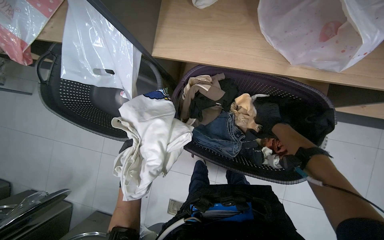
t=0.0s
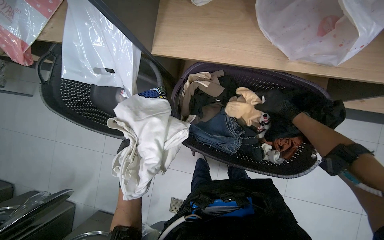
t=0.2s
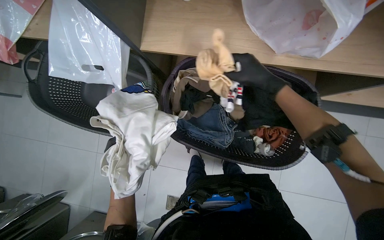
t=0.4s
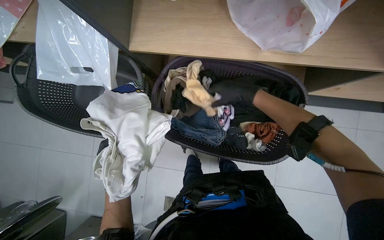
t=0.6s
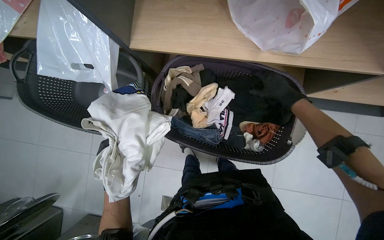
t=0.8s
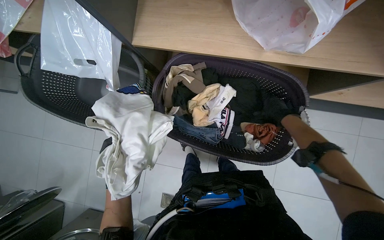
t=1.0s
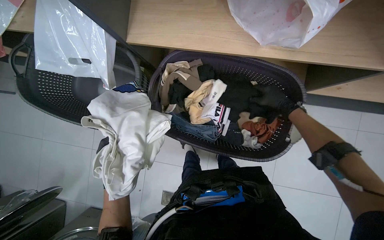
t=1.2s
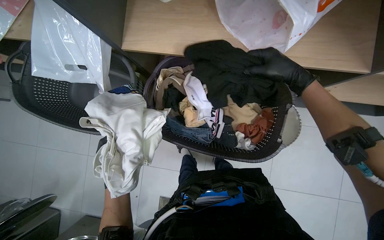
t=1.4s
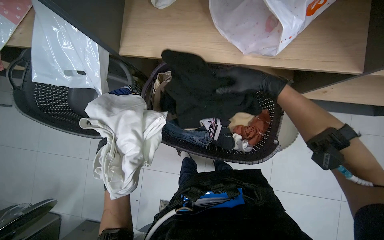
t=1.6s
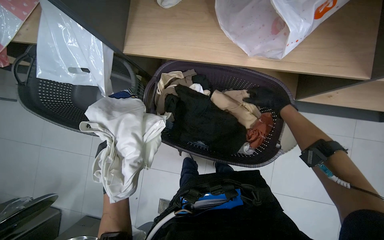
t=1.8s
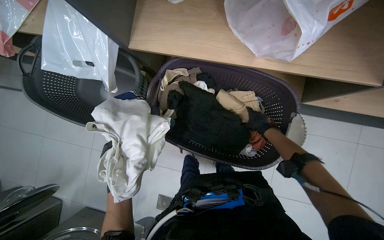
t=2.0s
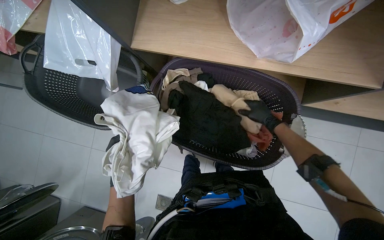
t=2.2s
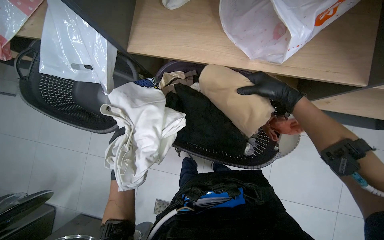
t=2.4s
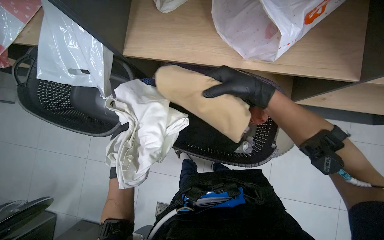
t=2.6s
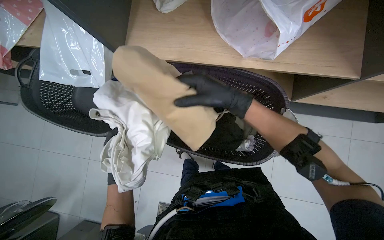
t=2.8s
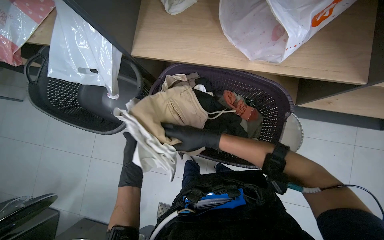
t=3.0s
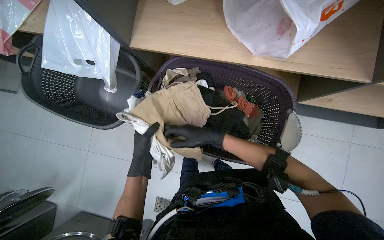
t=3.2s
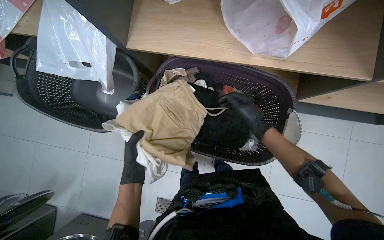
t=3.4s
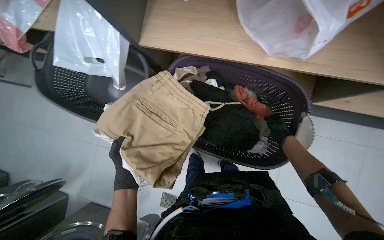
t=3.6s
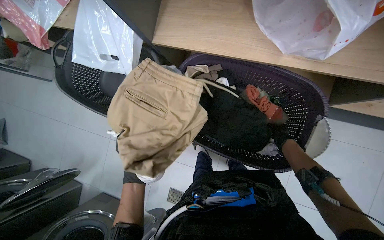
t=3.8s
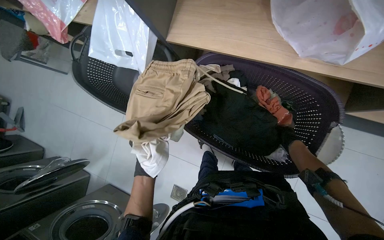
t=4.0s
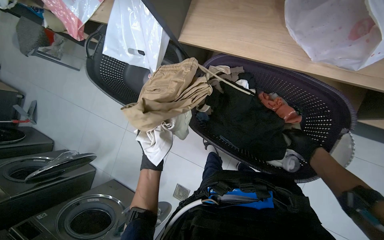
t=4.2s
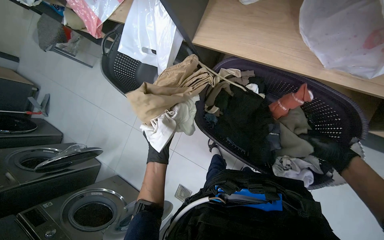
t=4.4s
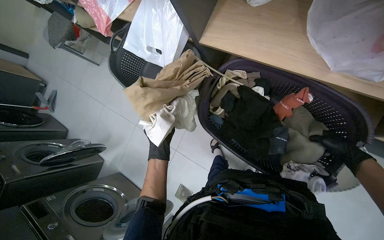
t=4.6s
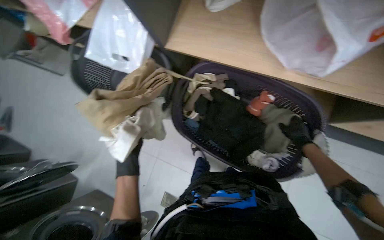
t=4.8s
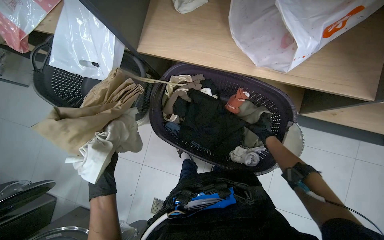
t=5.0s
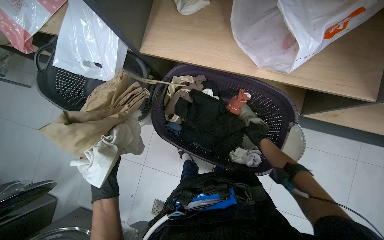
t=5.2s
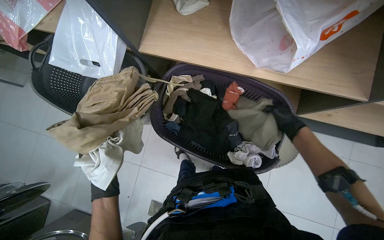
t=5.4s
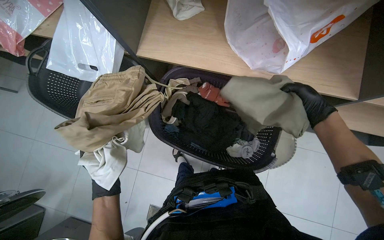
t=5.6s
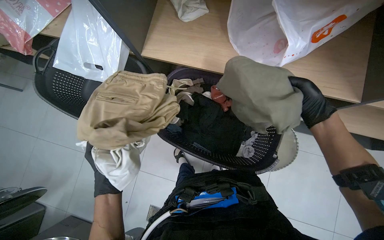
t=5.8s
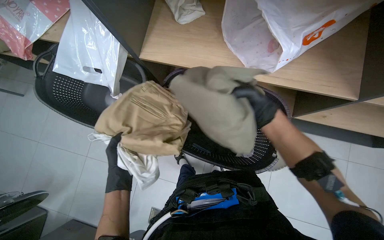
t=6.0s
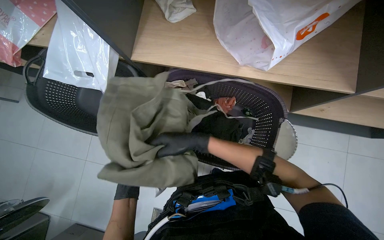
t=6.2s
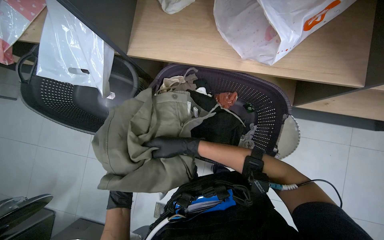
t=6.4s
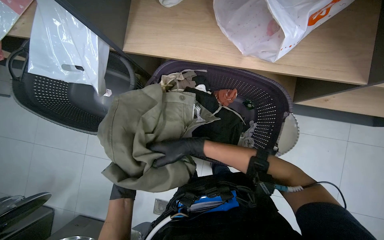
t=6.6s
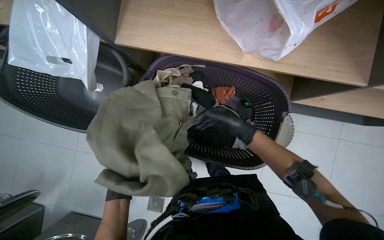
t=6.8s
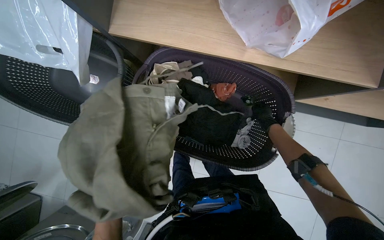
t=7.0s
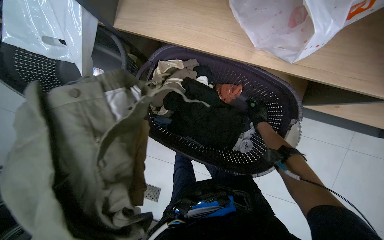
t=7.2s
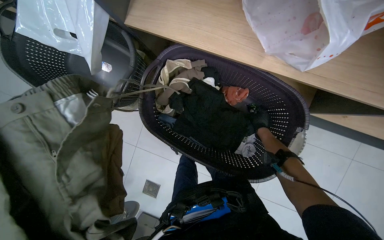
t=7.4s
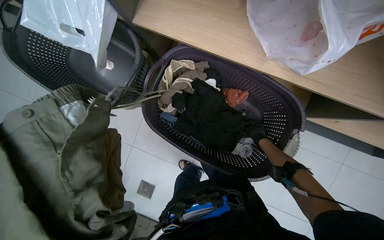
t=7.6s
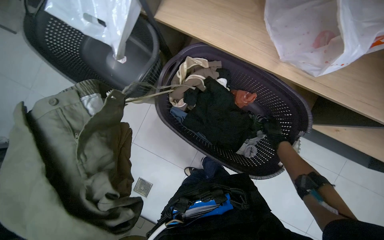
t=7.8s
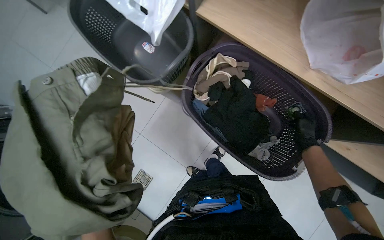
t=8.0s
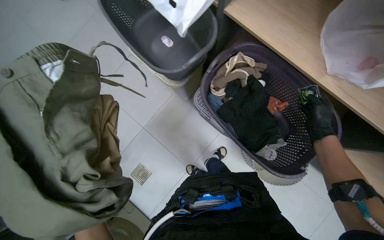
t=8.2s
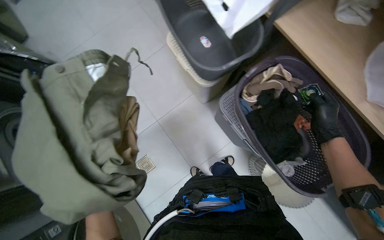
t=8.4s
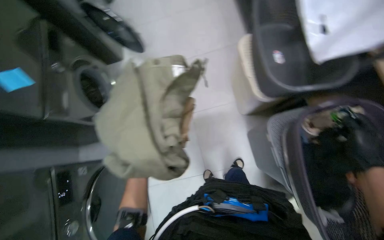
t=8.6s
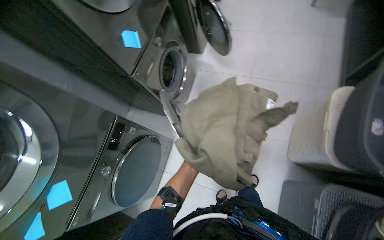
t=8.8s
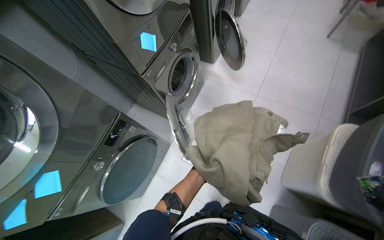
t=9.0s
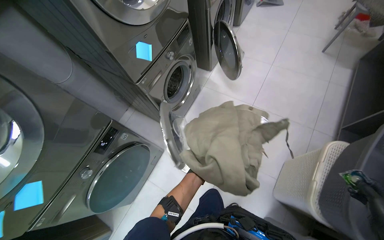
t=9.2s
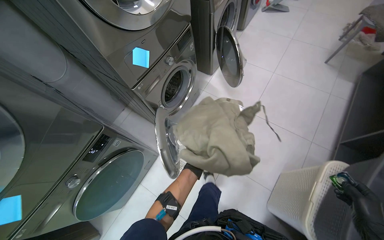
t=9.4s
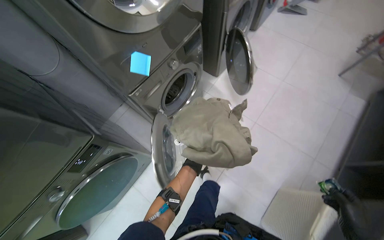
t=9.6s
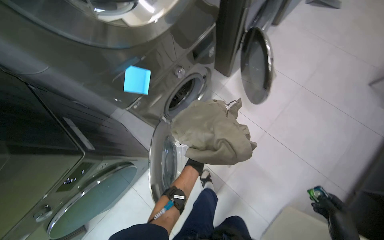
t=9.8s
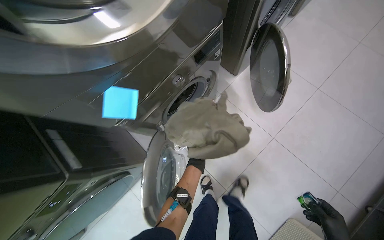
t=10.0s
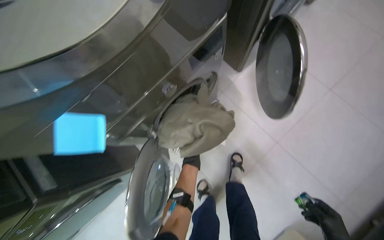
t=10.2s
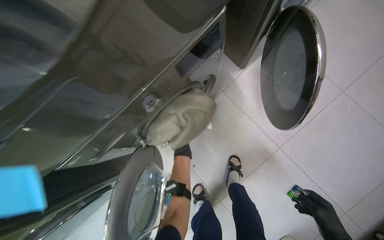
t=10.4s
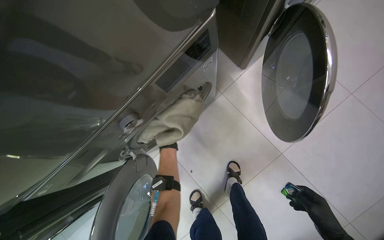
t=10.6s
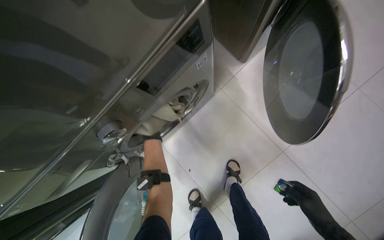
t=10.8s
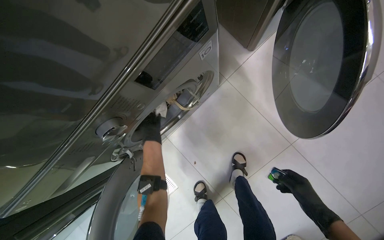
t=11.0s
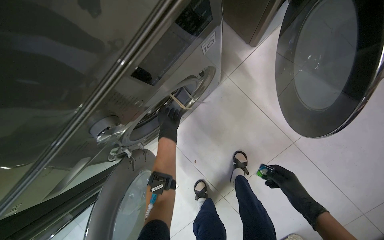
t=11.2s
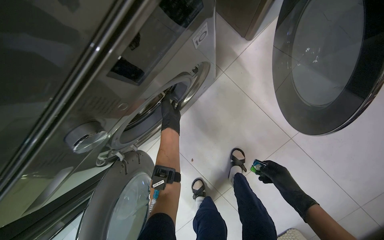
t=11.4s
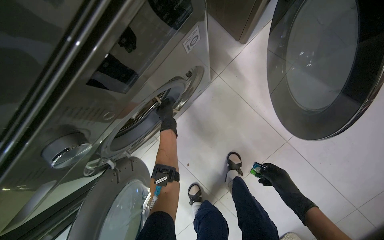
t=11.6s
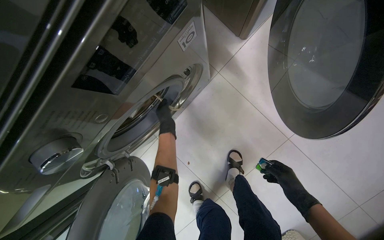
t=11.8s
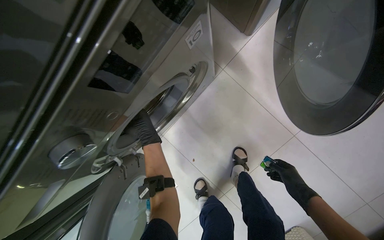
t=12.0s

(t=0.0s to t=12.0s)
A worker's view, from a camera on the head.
Job: managing laundry.
The whole recording: Sorting and loading laundry into machines. The worker sorts clothes from a basket, reads a list, and loads the laundry items into washing machines.
t=0.0s - t=1.6s: The right hand moves nearer and farther over about 20 cm, changing direction 2 times.
t=1.6s - t=3.0s: The right hand goes approximately 25 cm to the left, down the picture and farther from the camera.
t=3.0s - t=4.4s: The head turns to the left by some 20 degrees. The right hand moves to the right, farther from the camera and up the picture, roughly 25 cm.
t=4.4s - t=6.0s: The wearer looks some 15 degrees further to the right. The left hand goes nearer and farther, roughly 30 cm each way, reversing 3 times. The right hand moves nearer and farther over approximately 25 cm, changing direction 3 times.
t=6.0s - t=7.6s: The right hand moves farther from the camera, roughly 30 cm, and reaches approximately 25 cm to the left, then returns.
t=7.6s - t=9.0s: The wearer moves some 50 cm. The wearer looks some 75 degrees further to the left.
t=9.0s - t=10.4s: The camera travels approximately 80 cm. The view tilts roughly 20 degrees downward.
t=10.4s - t=12.0s: The left hand is displaced up the picture and to the left by roughly 15 cm.

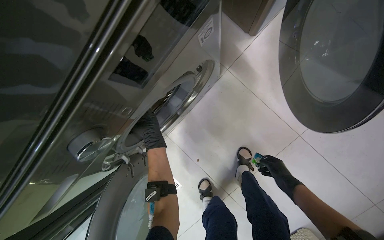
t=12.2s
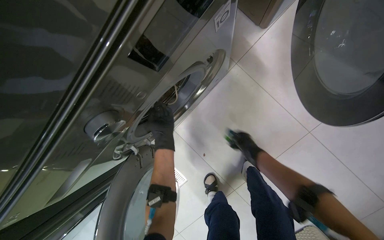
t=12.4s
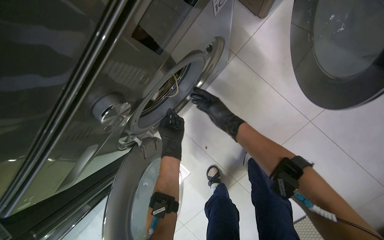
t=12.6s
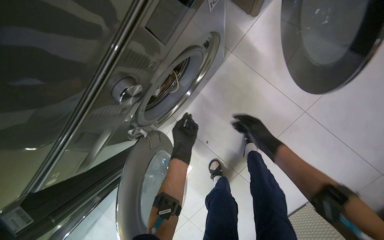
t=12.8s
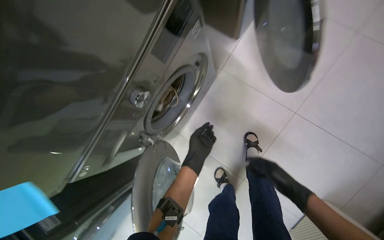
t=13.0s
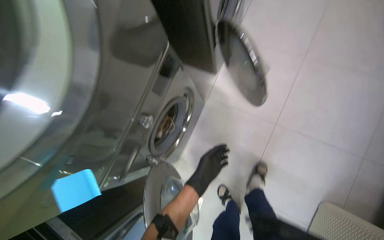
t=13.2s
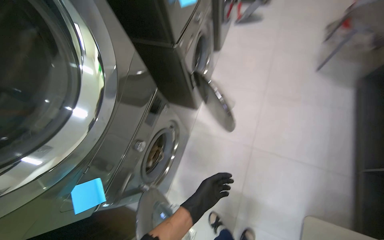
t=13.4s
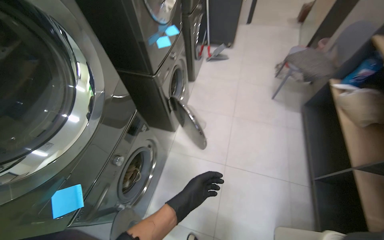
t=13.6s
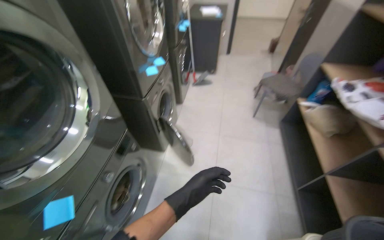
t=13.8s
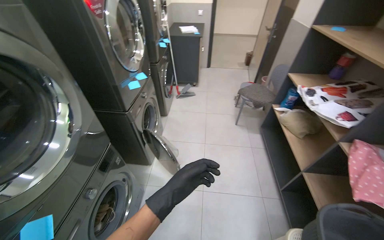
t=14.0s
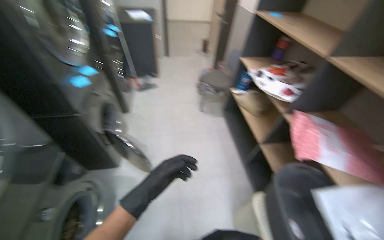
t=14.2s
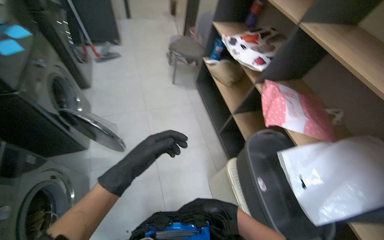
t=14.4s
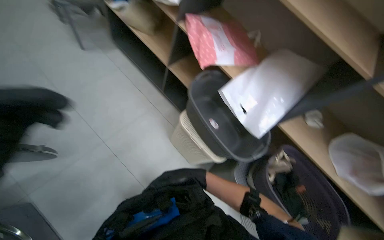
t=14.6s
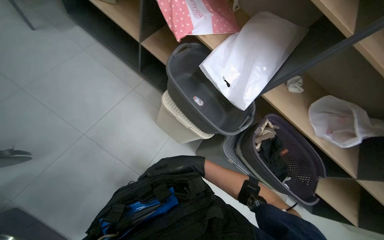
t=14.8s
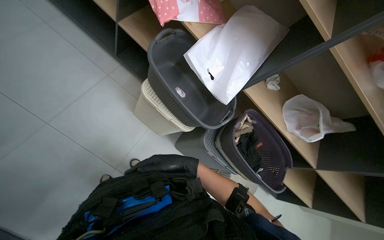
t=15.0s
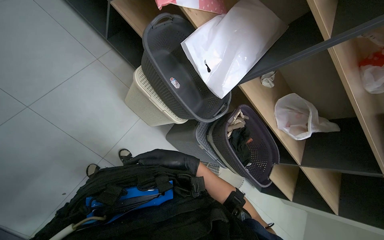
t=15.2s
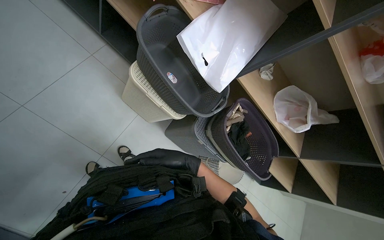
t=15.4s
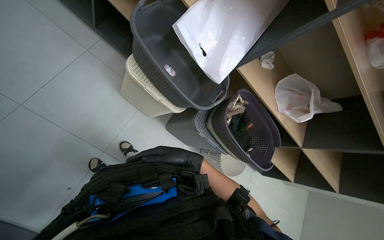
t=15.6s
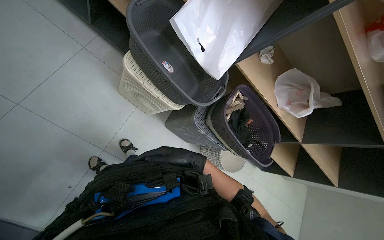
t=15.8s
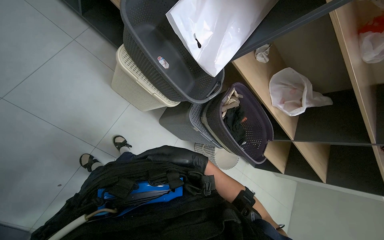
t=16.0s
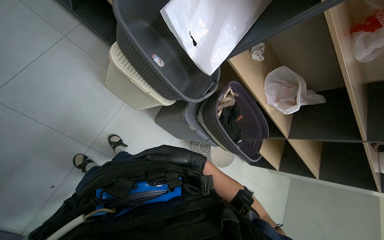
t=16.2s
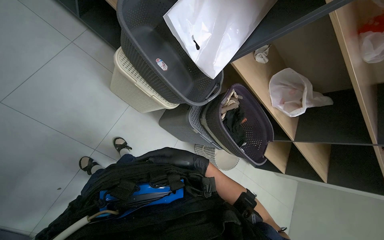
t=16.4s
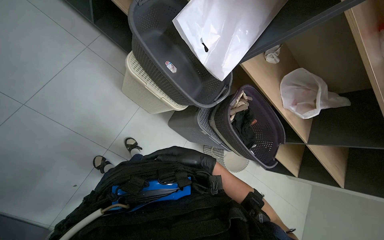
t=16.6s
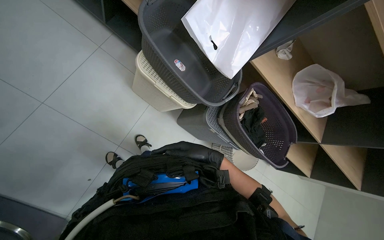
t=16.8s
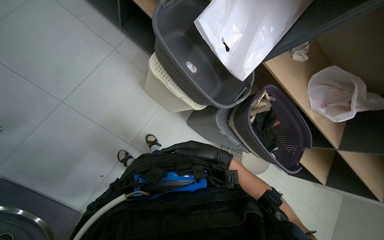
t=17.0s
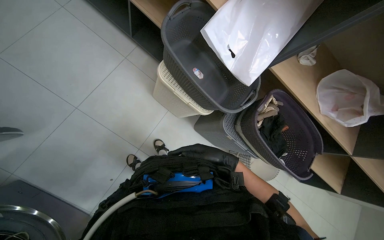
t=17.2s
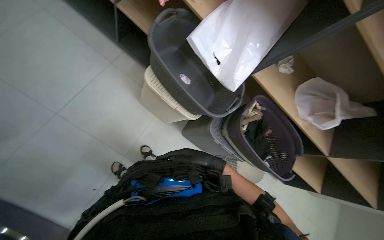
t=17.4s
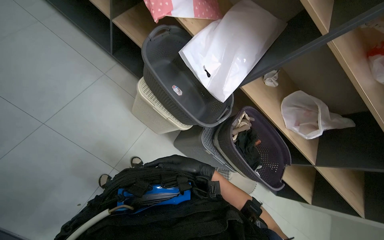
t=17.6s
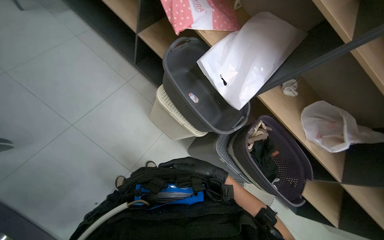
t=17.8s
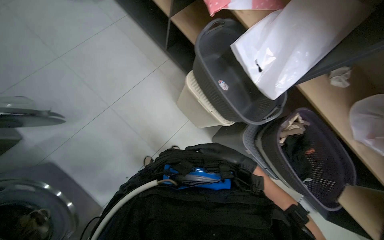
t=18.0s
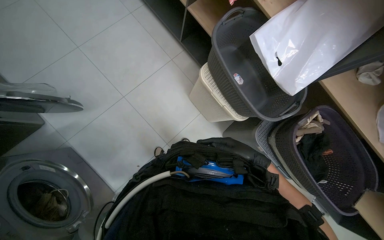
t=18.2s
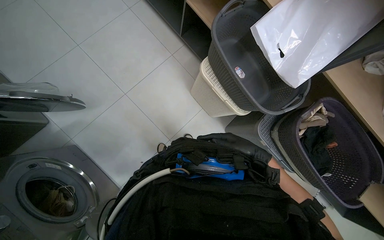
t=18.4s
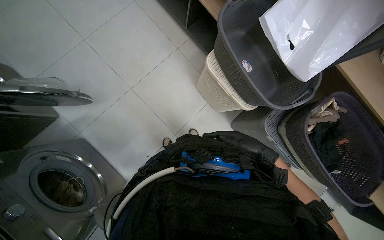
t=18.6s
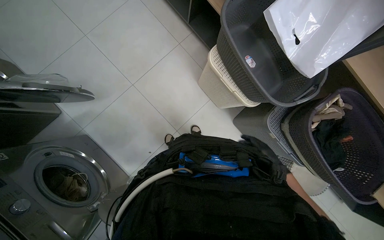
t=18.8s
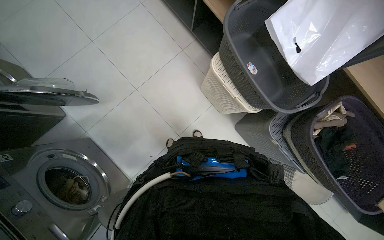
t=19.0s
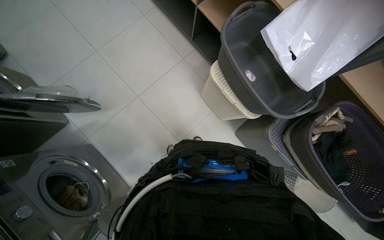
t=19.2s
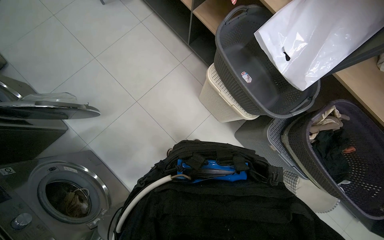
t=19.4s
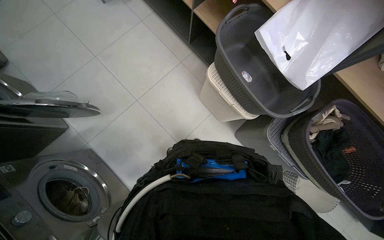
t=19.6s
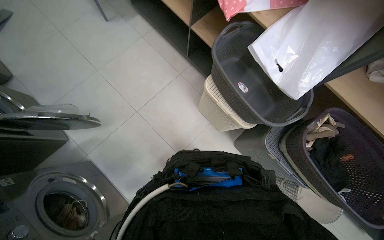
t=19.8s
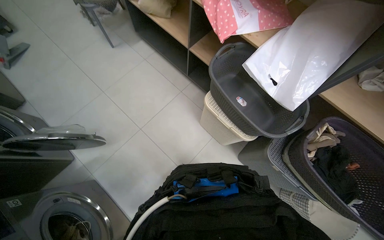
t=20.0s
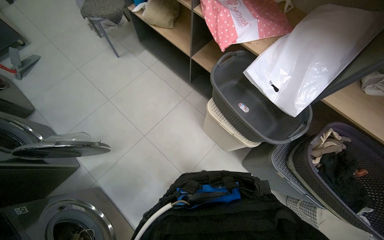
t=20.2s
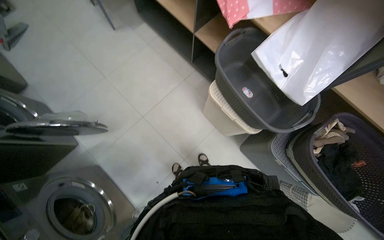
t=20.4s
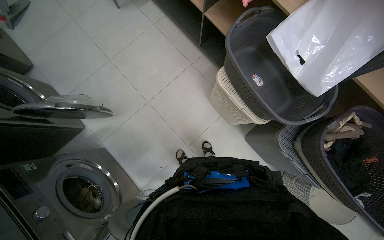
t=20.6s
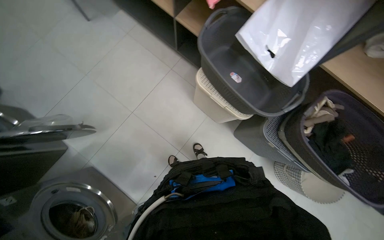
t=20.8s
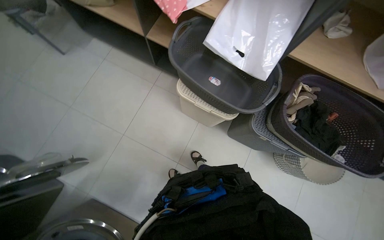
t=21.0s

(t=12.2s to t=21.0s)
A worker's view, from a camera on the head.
Job: managing laundry.
The whole recording: Sorting and loading laundry into machines. The worker sorts clothes from a basket, reads a list, and loads the laundry items into washing machines.
t=12.2s - t=13.6s: The camera travels roughly 70 cm. The wearer looks roughly 45 degrees further upward.
t=13.6s - t=15.2s: The wearer's head swings roughly 80 degrees to the right. The view tips downward by some 35 degrees.
t=16.6s - t=18.0s: The view swings some 15 degrees to the left. The right hand reaches about 15 cm farther from the camera, then returns.
